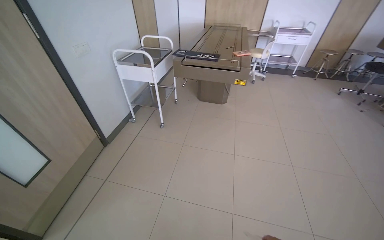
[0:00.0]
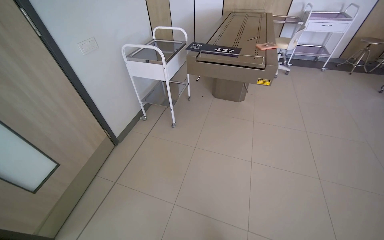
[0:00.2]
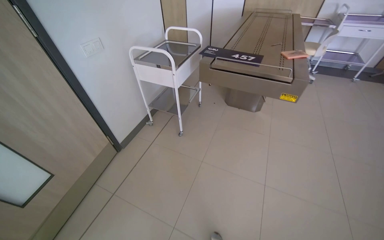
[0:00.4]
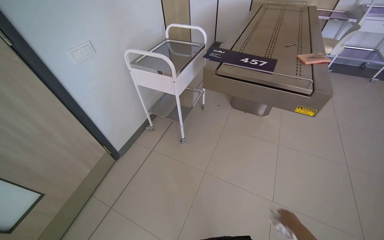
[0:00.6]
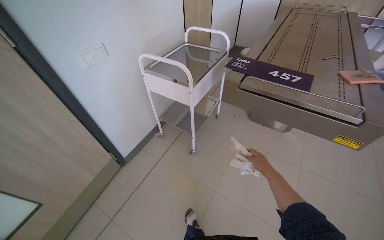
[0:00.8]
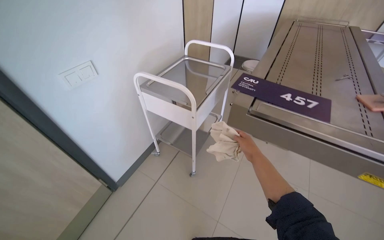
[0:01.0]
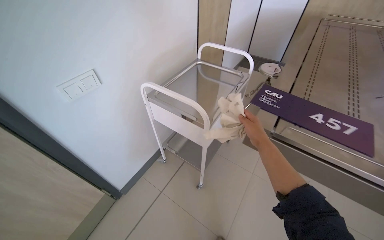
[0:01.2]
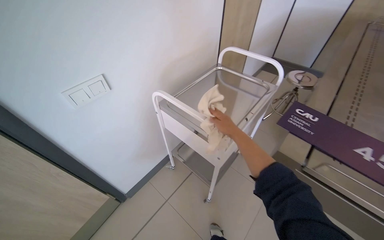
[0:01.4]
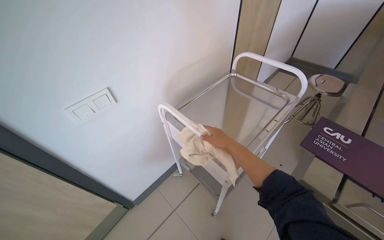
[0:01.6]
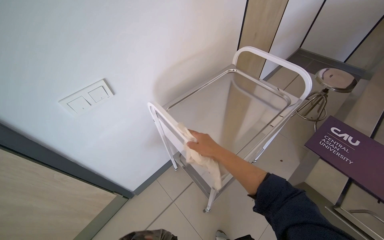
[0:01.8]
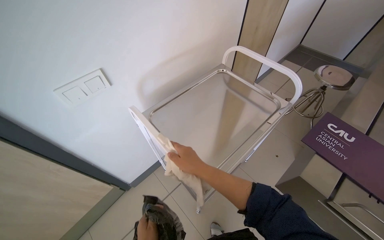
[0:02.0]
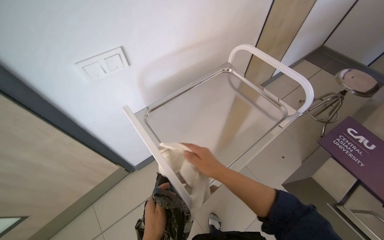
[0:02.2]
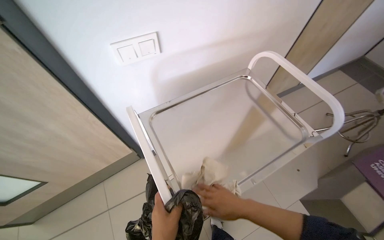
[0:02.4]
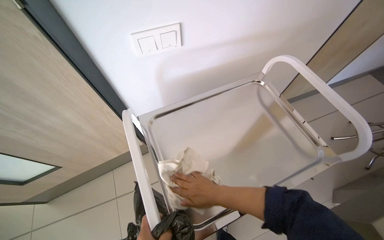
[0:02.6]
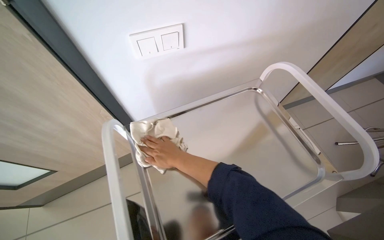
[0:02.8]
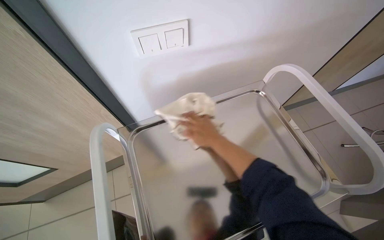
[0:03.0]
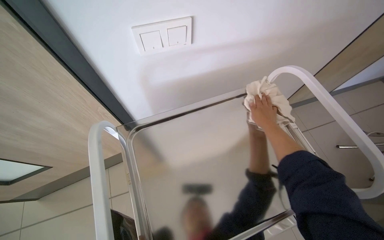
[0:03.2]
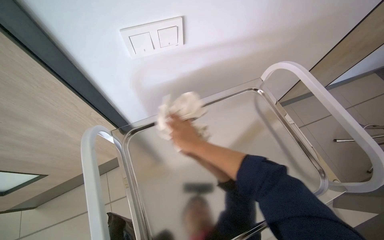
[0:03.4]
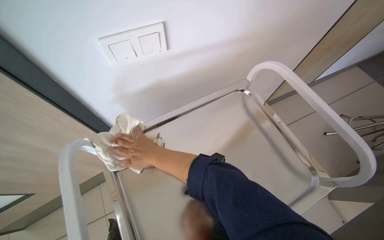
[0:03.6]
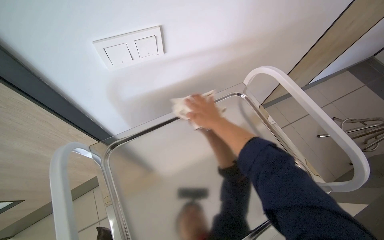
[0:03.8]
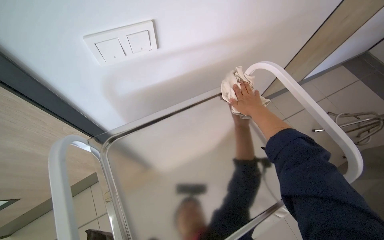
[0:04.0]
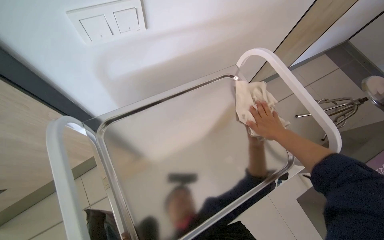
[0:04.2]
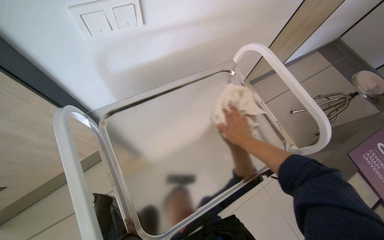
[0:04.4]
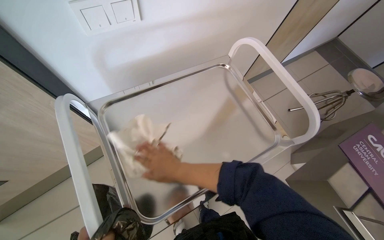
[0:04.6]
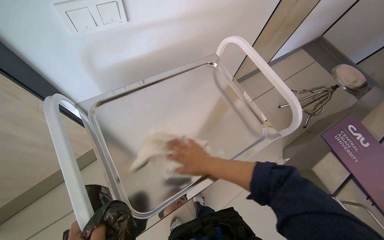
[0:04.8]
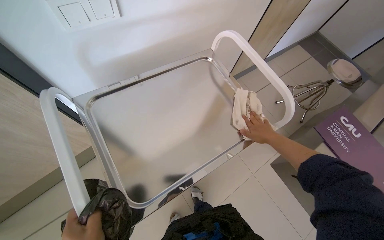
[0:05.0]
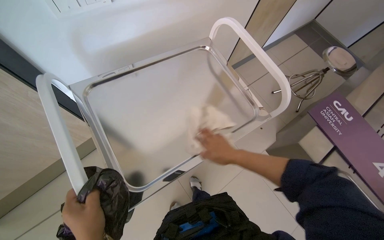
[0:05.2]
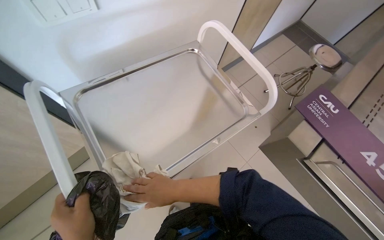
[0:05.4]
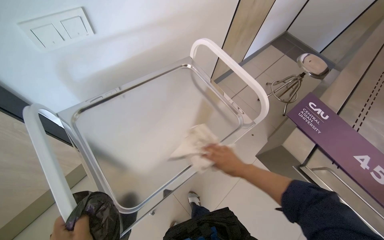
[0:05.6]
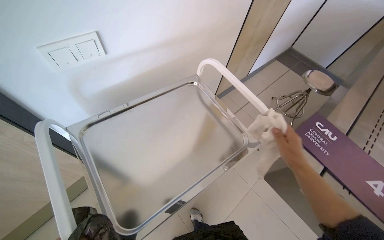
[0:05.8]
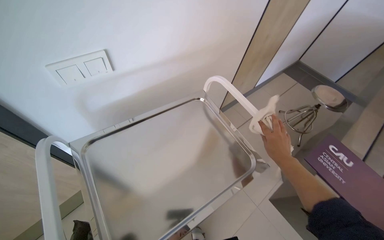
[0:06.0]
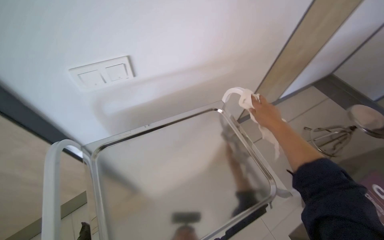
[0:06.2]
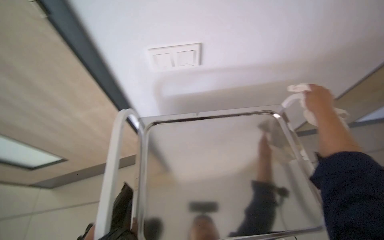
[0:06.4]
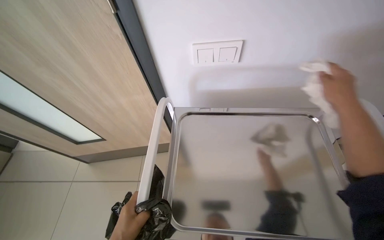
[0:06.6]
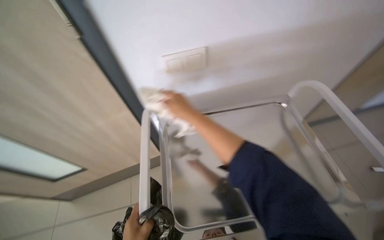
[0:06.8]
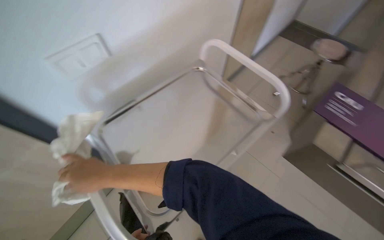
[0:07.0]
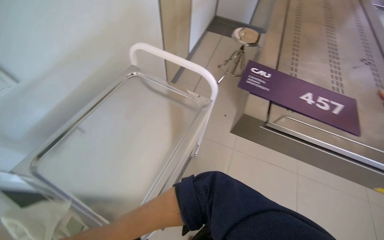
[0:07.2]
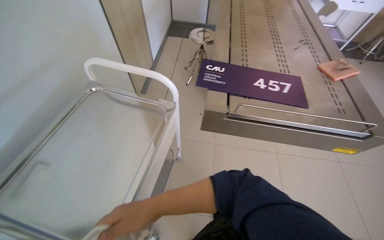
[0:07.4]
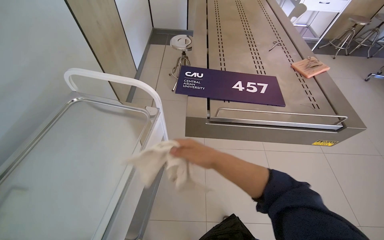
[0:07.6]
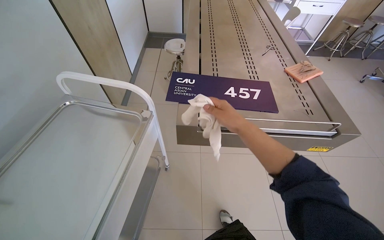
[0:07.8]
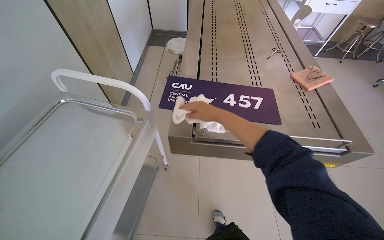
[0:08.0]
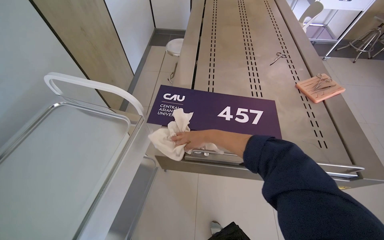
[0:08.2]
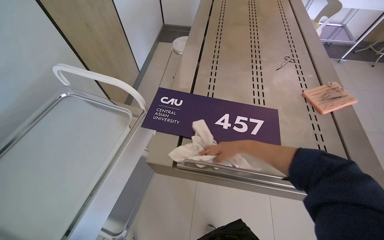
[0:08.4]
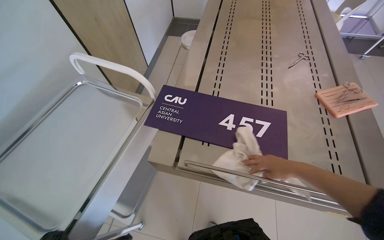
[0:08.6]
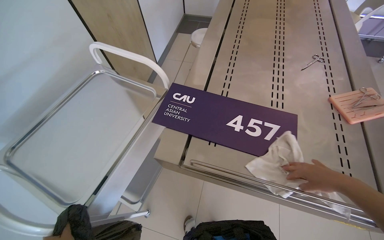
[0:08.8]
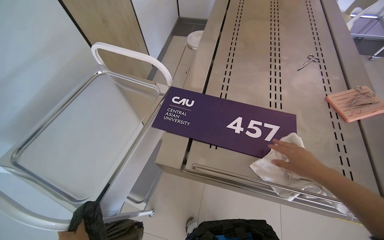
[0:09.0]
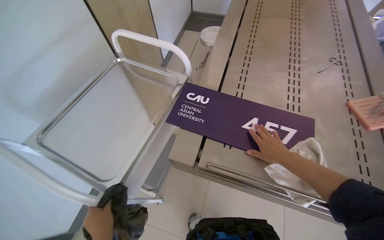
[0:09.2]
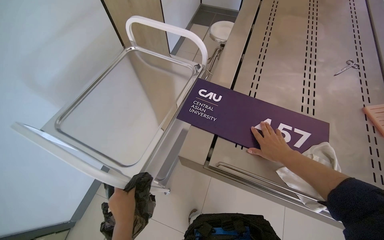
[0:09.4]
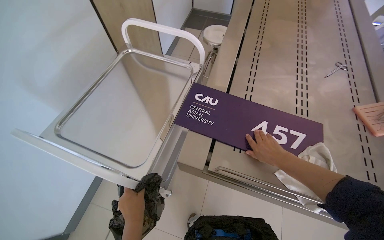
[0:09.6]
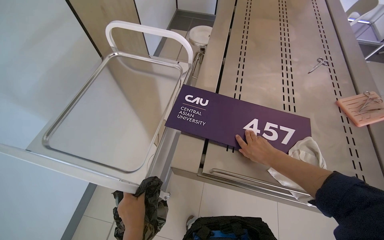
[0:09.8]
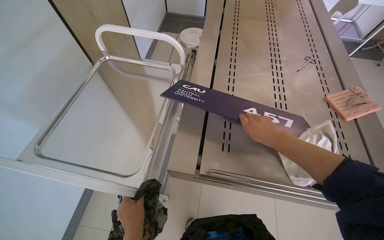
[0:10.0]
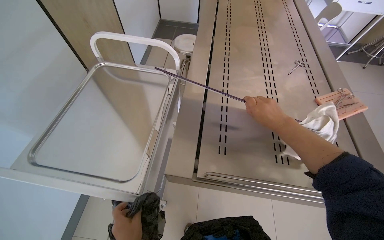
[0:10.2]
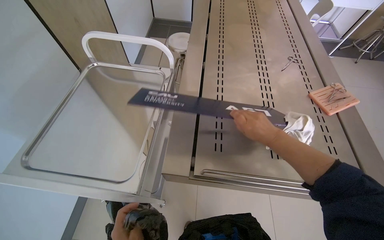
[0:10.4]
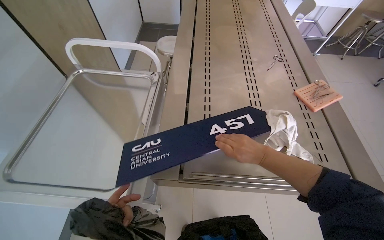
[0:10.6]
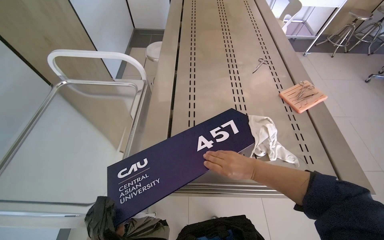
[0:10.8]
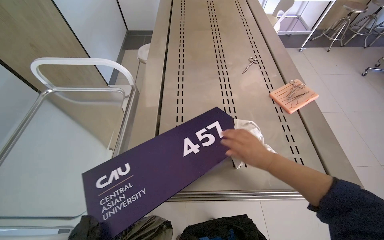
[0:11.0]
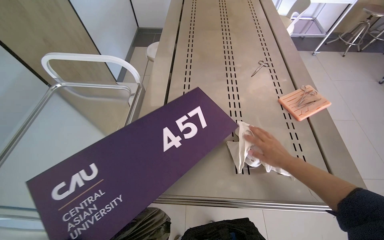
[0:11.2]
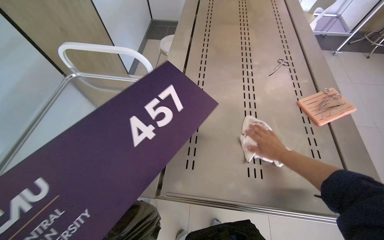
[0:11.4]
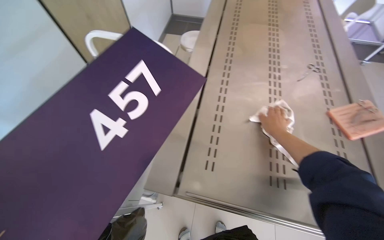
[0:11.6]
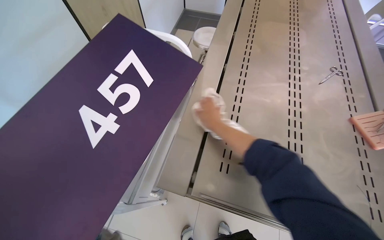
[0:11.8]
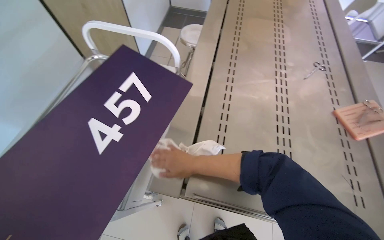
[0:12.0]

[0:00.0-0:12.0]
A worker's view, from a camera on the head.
Job: wiping surfaces.
The whole recording: Wiping various surfaces in the room. The worker wipes various surfaces in the room, including tables, chairs, and trays, with a white cloth.
0:00.0 to 0:01.6: The camera is carried roughly 1.5 m. The head rotates roughly 30 degrees to the left.
0:01.6 to 0:03.0: The head rotates approximately 25 degrees to the left. The view tilts some 10 degrees downward. The right hand goes roughly 25 cm to the left.
0:03.0 to 0:04.4: The right hand goes left and right, roughly 35 cm each way, reversing 2 times.
0:04.4 to 0:06.0: The right hand swings left and right, some 35 cm each way, with 3 reversals.
0:06.0 to 0:07.6: The head rotates approximately 50 degrees to the right.
0:07.6 to 0:09.0: The right hand shifts some 40 cm to the right.
0:09.0 to 0:10.4: The right hand is displaced to the left and up the picture by approximately 15 cm.
0:10.4 to 0:12.0: The right hand heads to the left, covering some 25 cm.

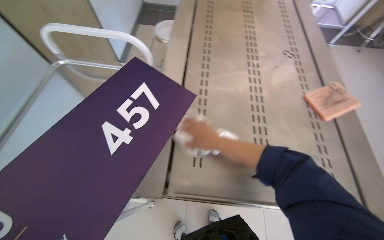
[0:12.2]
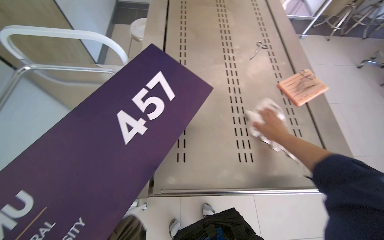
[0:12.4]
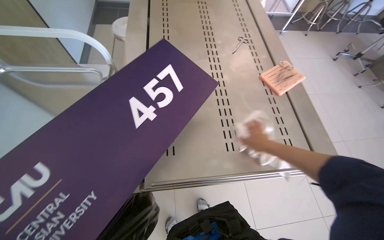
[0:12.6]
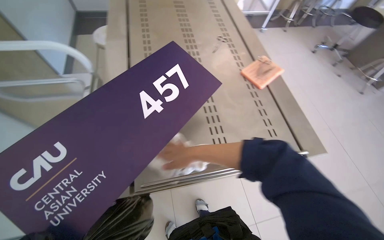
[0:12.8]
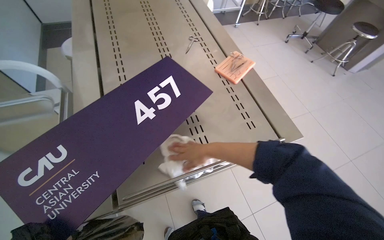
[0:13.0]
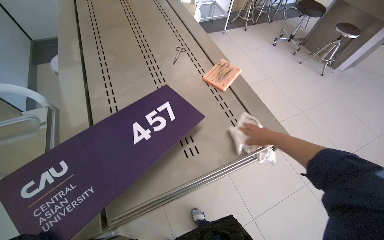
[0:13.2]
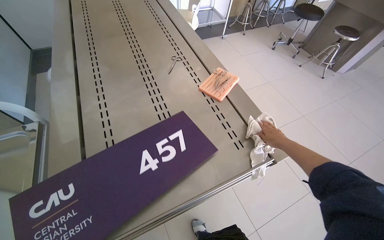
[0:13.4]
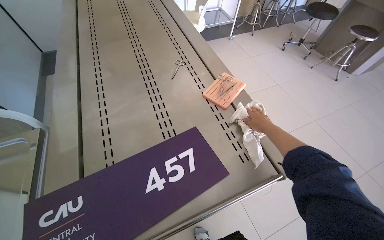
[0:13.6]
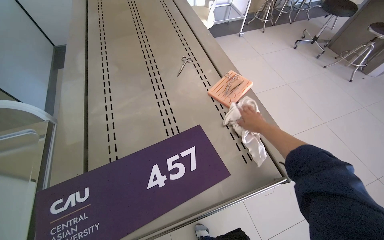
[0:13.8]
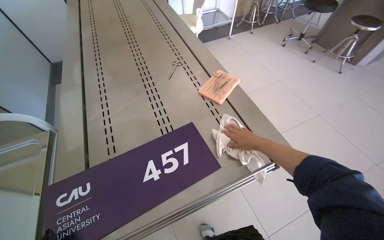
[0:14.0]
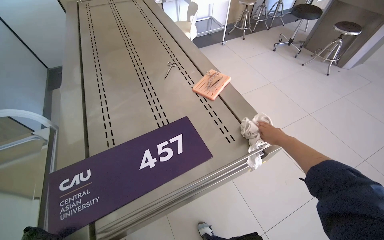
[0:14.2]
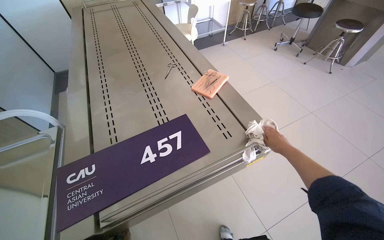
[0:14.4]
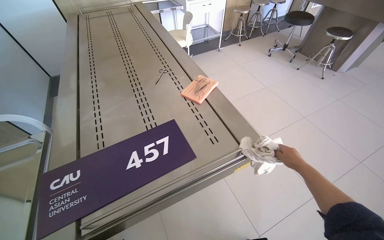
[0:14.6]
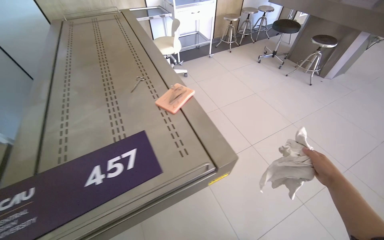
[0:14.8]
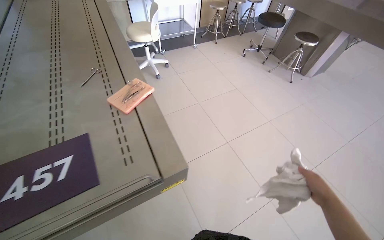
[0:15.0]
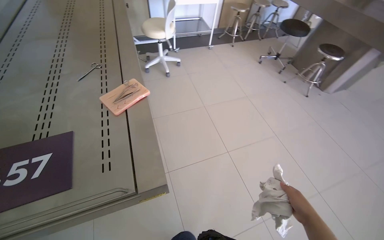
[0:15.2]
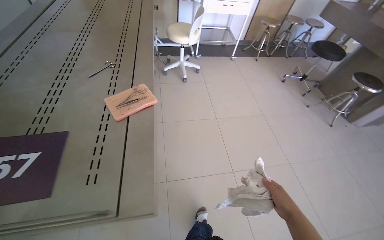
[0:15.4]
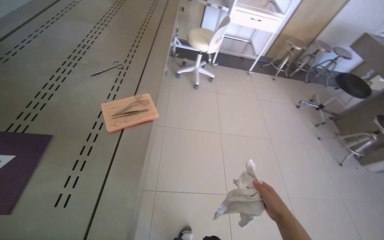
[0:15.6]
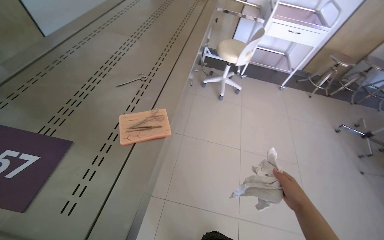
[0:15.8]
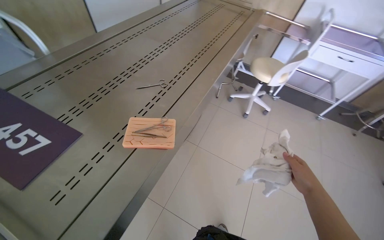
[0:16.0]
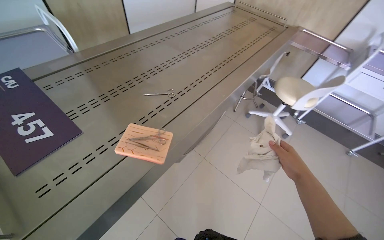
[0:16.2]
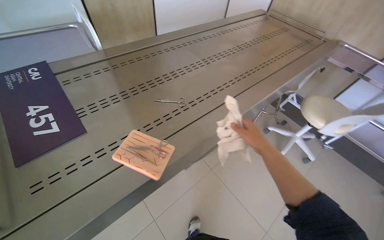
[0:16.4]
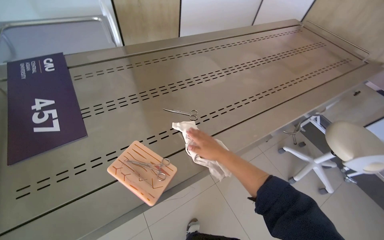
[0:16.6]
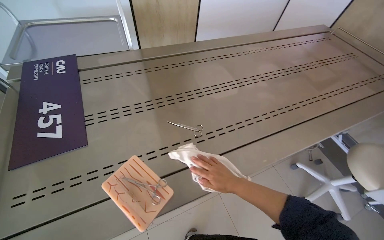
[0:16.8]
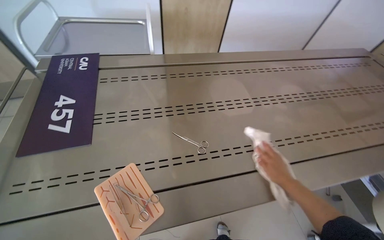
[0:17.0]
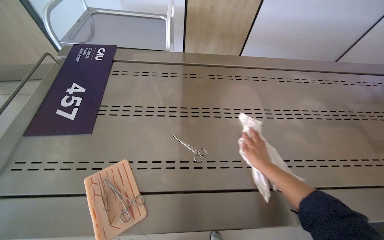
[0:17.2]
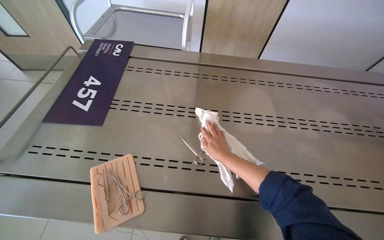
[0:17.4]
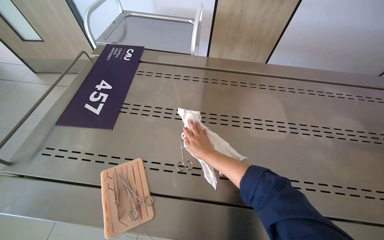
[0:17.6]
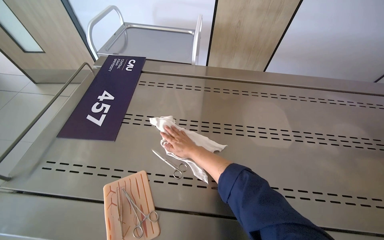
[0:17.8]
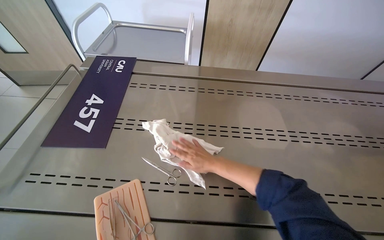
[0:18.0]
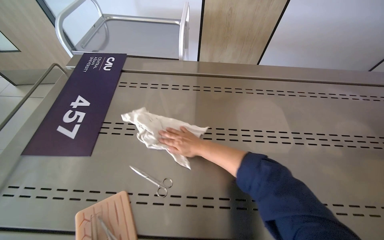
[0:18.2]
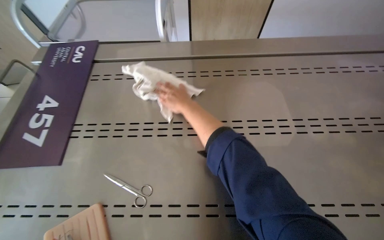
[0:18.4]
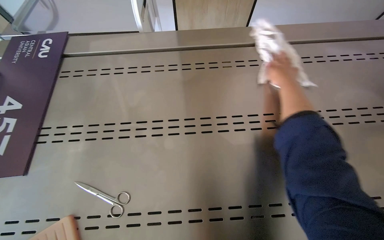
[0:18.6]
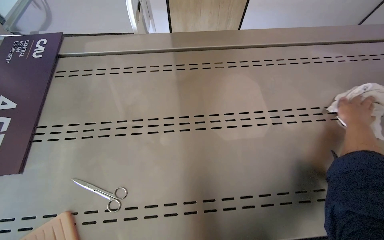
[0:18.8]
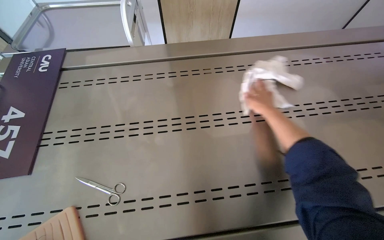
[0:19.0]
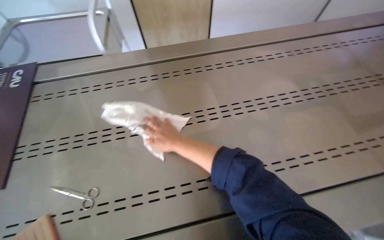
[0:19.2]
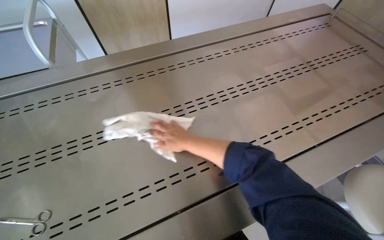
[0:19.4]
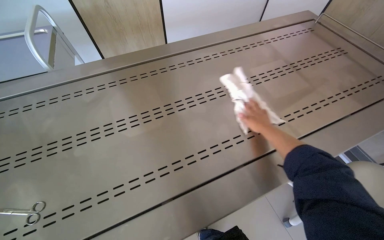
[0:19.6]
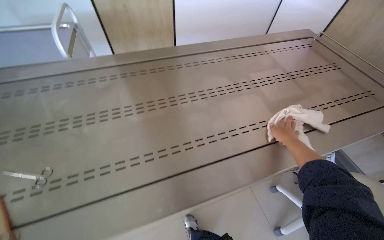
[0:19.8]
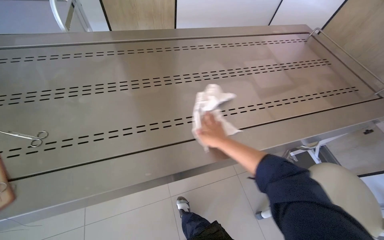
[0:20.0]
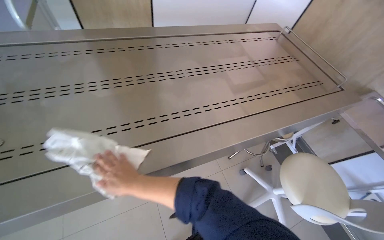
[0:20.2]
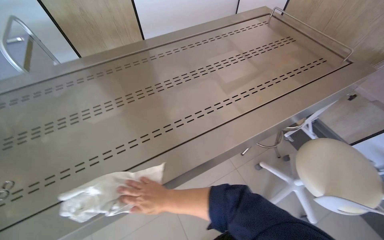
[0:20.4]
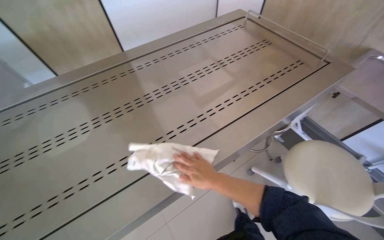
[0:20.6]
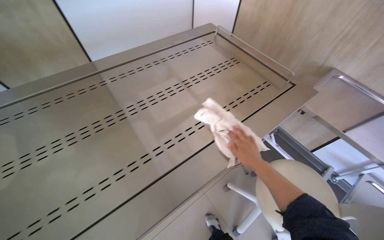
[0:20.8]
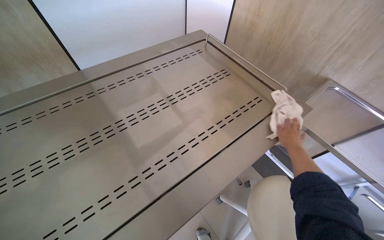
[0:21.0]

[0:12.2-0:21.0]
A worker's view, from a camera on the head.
Job: wiping surfaces.
The whole recording: Wiping various surfaces in the room. The worker wipes various surfaces in the room, including tables, chairs, and trays, with a white cloth.
0:12.2 to 0:13.6: The head turns to the right by some 30 degrees. The right hand goes left and right, some 35 cm each way, reversing 3 times.
0:13.6 to 0:15.2: The wearer moves to the right, approximately 40 cm.
0:15.2 to 0:16.6: The camera travels about 50 cm. The head turns to the left by approximately 80 degrees.
0:16.6 to 0:18.0: The head turns to the left by approximately 30 degrees.
0:18.0 to 0:19.6: The wearer looks some 25 degrees further to the right. The right hand swings left and right, about 25 cm each way, with 2 reversals.
0:19.6 to 0:21.0: The right hand moves left and right over some 50 cm, changing direction 2 times.
